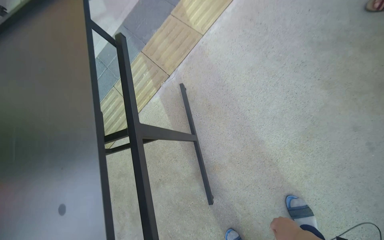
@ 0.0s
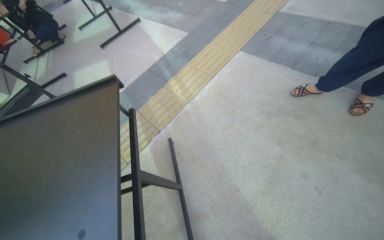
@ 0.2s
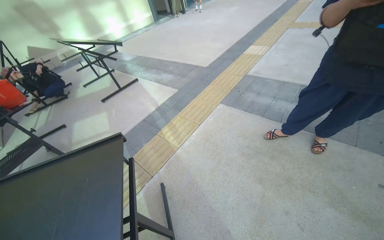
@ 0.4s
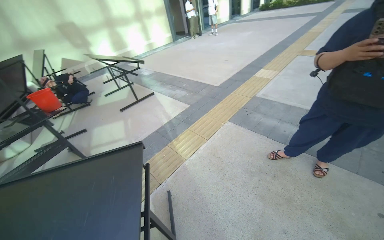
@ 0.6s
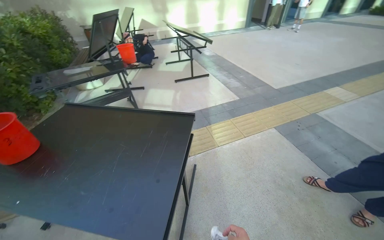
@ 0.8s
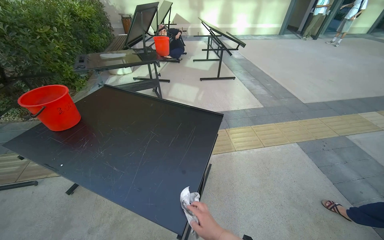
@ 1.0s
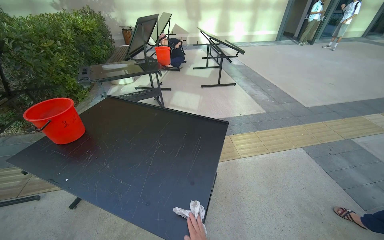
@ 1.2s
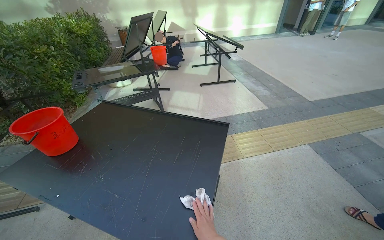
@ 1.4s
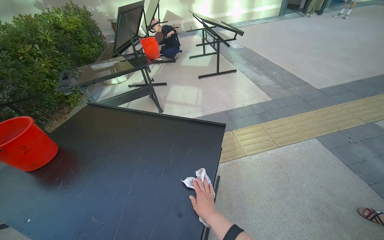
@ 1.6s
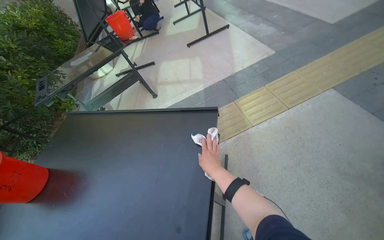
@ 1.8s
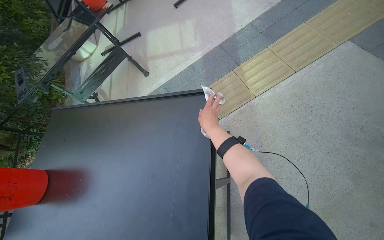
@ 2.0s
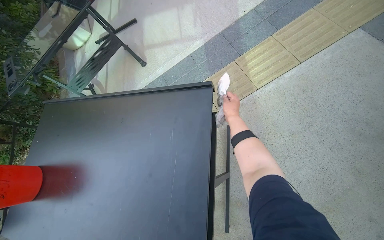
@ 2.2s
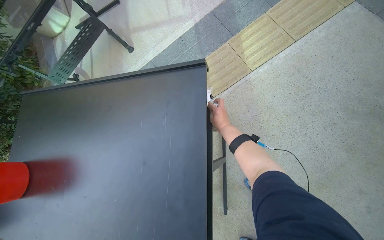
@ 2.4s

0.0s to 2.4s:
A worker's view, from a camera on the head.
Job: wiping surfaces.
The whole recording: Cleaning table surface and frame. The worker wipes the surface and frame of a black table with a white cloth.
0.0s to 1.2s: The wearer moves about 70 cm. The wearer's head swings about 35 degrees to the left. The wearer looks about 40 degrees further upward.
1.2s to 2.4s: The head travels approximately 70 cm. The camera pitches downward, by about 35 degrees. The scene rotates counterclockwise by about 30 degrees.

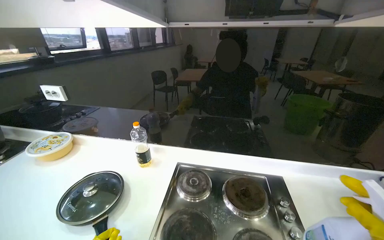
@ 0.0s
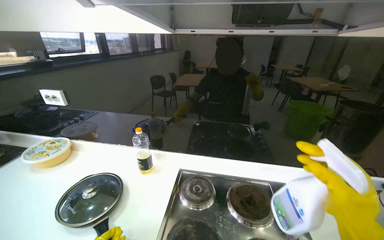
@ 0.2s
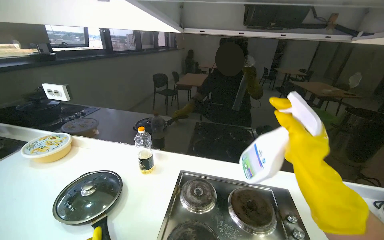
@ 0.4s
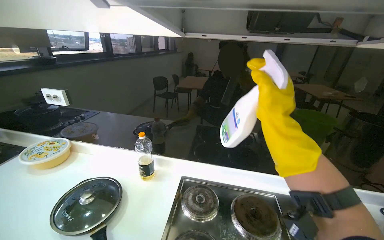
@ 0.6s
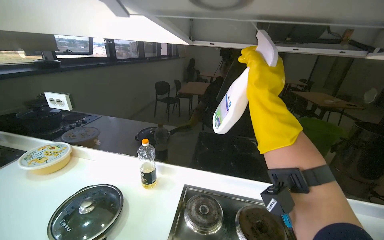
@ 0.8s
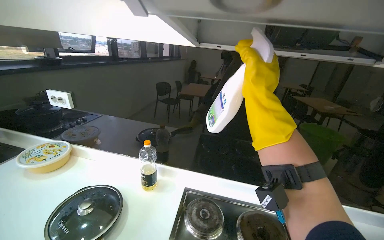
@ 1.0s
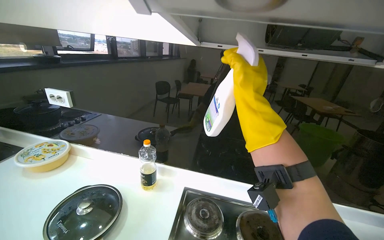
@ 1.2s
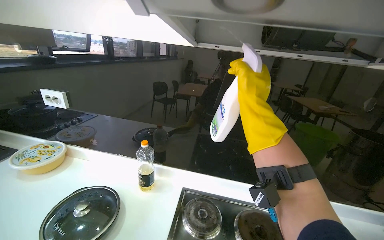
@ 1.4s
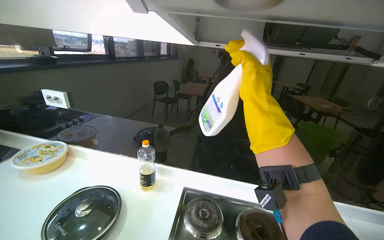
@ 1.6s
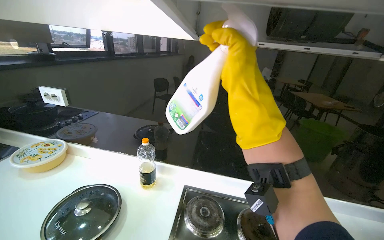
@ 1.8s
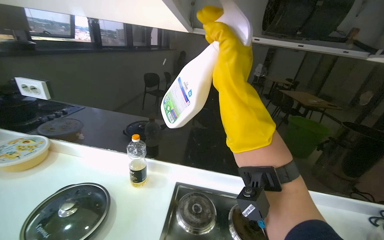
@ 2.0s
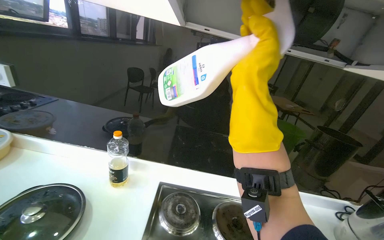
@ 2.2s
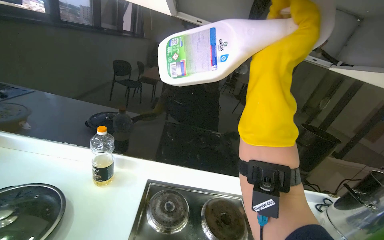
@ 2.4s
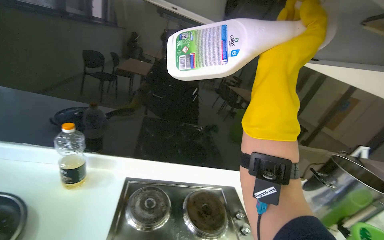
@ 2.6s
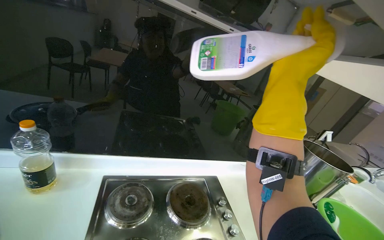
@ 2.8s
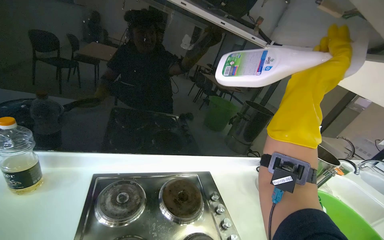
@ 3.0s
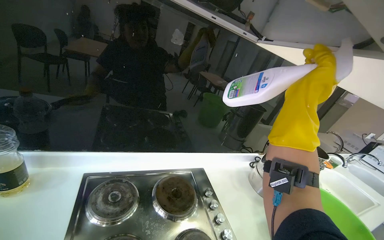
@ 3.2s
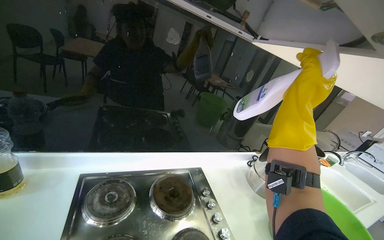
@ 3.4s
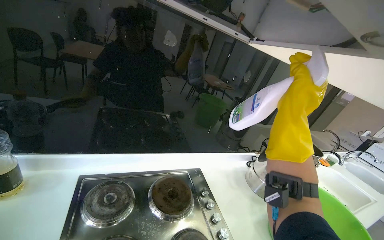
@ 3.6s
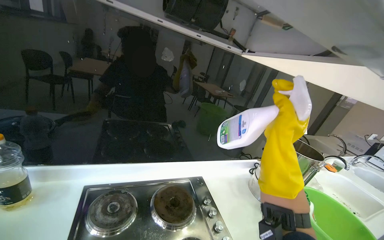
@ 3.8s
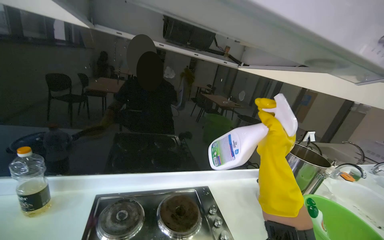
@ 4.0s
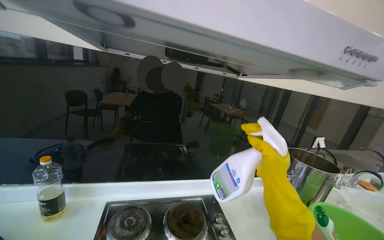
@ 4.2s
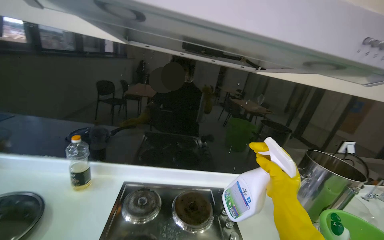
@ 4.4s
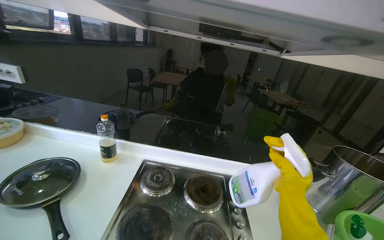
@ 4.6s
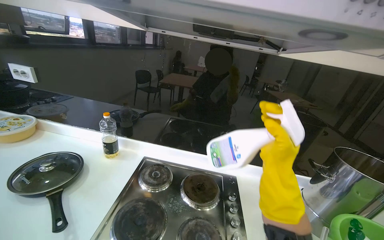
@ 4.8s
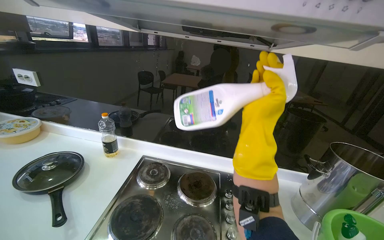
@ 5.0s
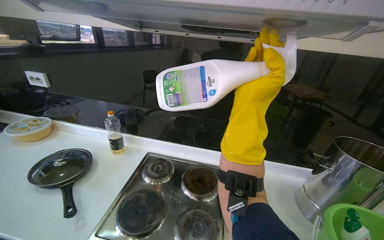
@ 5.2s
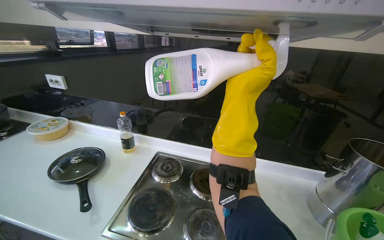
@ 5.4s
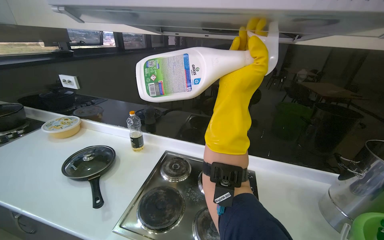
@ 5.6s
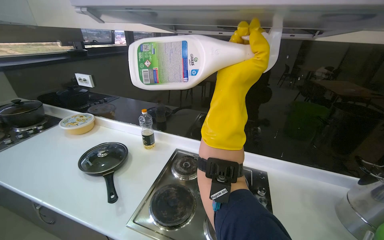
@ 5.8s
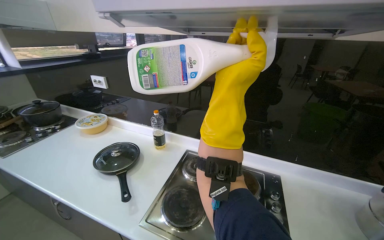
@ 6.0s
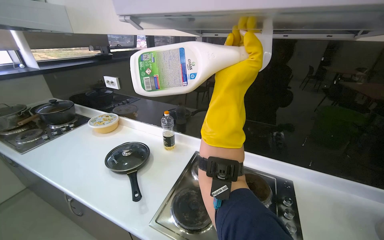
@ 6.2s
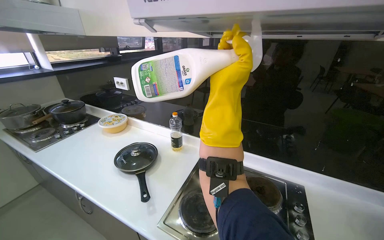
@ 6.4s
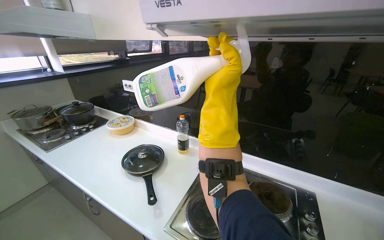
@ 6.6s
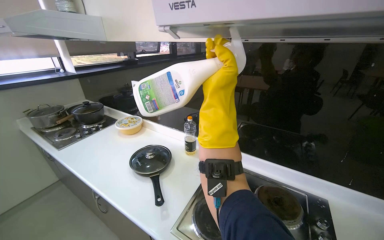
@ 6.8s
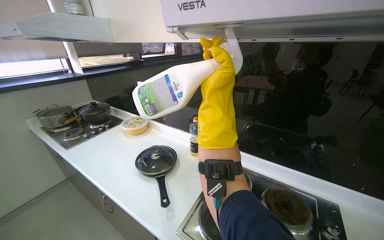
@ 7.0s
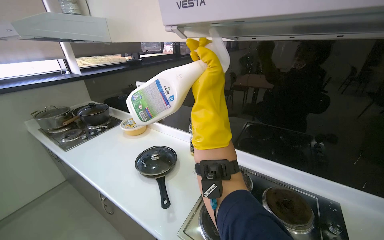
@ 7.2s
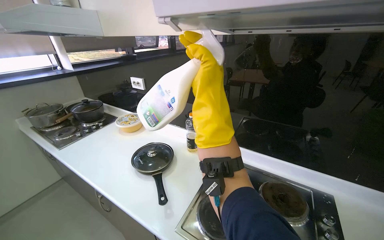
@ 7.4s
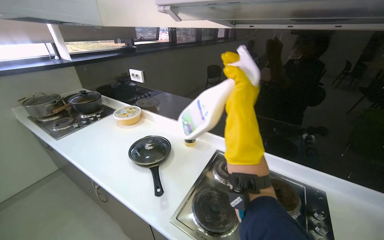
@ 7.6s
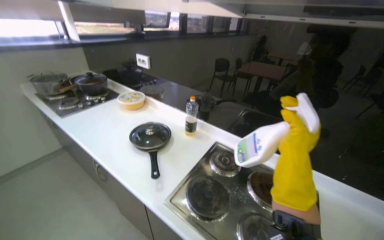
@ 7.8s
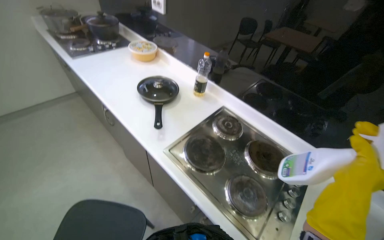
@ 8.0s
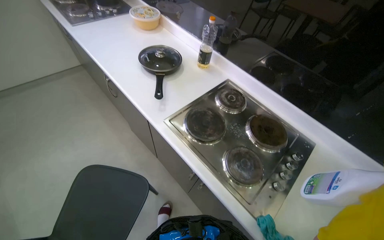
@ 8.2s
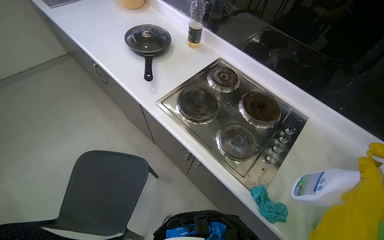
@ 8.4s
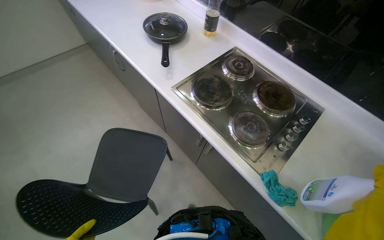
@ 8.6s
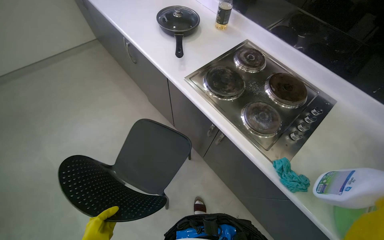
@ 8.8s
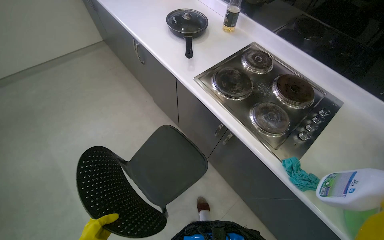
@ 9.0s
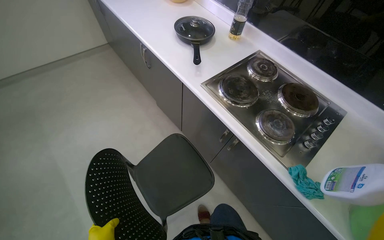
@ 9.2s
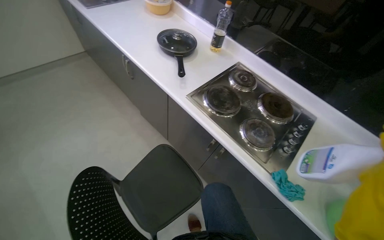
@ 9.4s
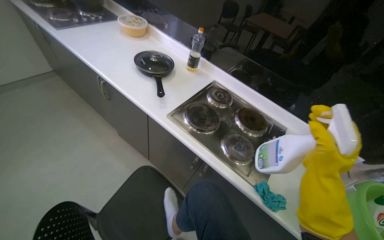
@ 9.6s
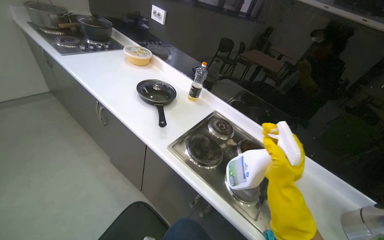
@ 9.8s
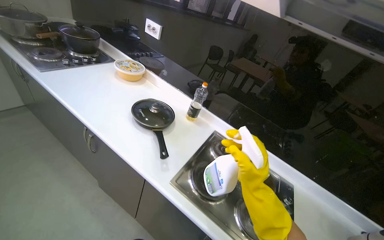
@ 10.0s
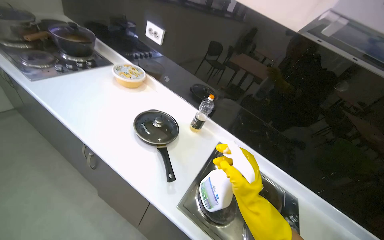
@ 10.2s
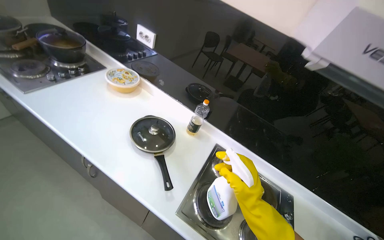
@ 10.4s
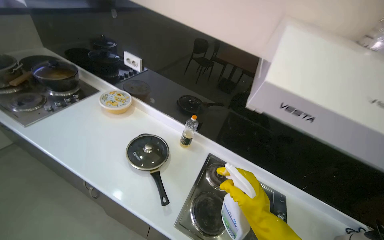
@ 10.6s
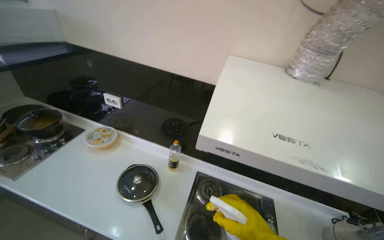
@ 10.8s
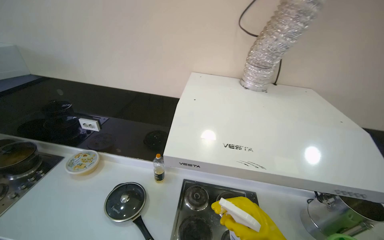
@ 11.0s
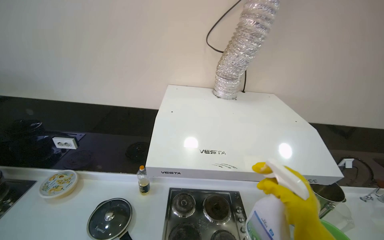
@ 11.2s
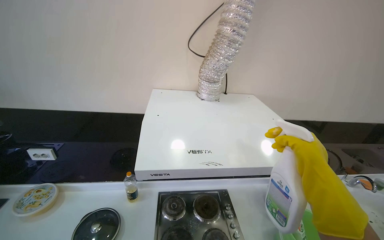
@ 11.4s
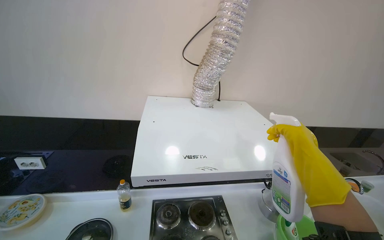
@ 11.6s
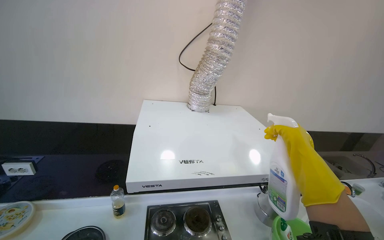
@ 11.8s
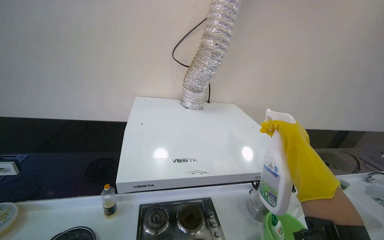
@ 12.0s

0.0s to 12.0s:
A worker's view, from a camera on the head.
Job: cleaning kitchen.
The whole recording: Cleaning kitchen range hood. The worker sprays and wipes the kitchen range hood.
1.6s to 3.0s: The view pans to the right by about 30 degrees. The right hand moves to the right, about 25 cm.
3.0s to 4.4s: The right hand goes roughly 25 cm down the picture.
4.4s to 6.0s: The view pans to the left by roughly 30 degrees. The right hand moves up the picture and to the left, roughly 30 cm.
7.6s to 9.0s: The head rotates about 20 degrees to the left. The wearer looks some 30 degrees further downward.
9.0s to 10.4s: The head travels some 50 cm. The camera is aimed about 25 degrees further to the right. The view tips upward by roughly 10 degrees.
10.4s to 12.0s: The wearer's head swings approximately 40 degrees to the right. The wearer looks about 15 degrees further upward.

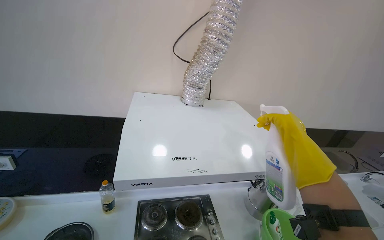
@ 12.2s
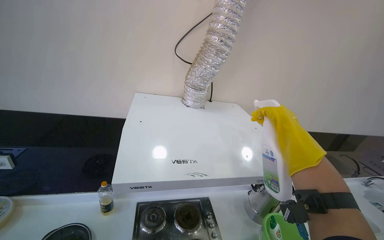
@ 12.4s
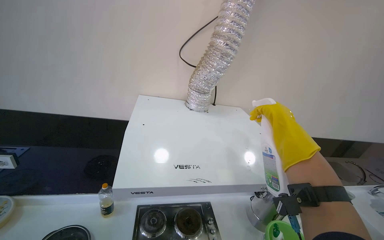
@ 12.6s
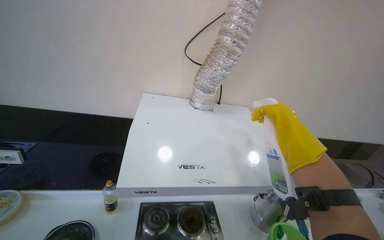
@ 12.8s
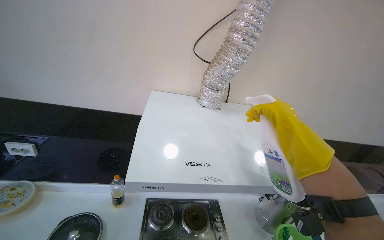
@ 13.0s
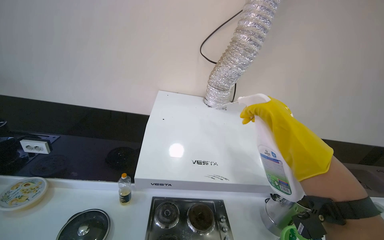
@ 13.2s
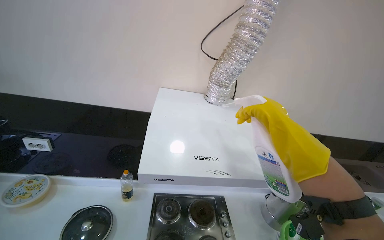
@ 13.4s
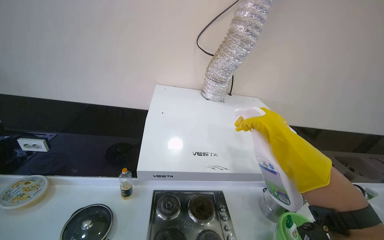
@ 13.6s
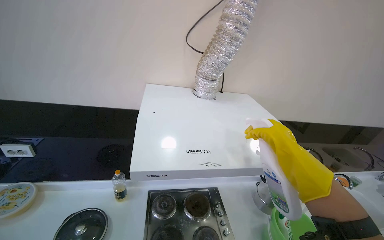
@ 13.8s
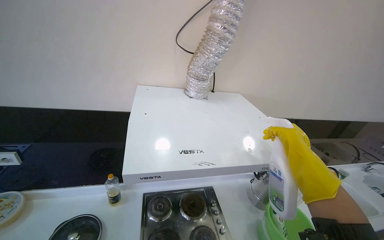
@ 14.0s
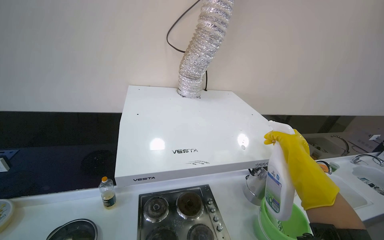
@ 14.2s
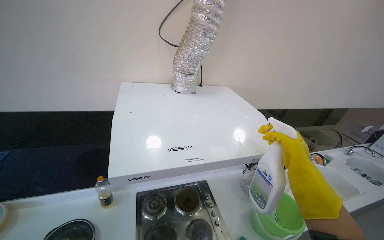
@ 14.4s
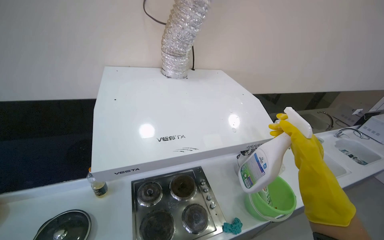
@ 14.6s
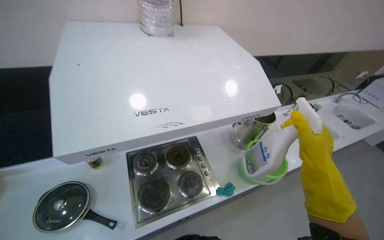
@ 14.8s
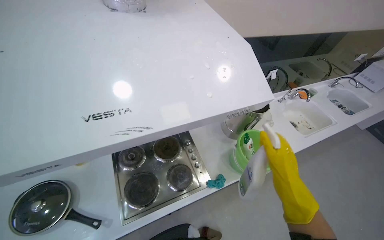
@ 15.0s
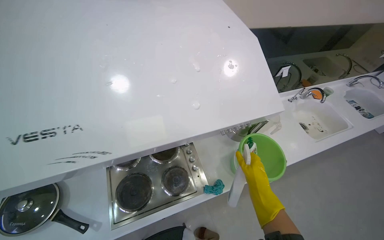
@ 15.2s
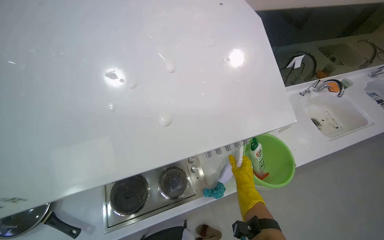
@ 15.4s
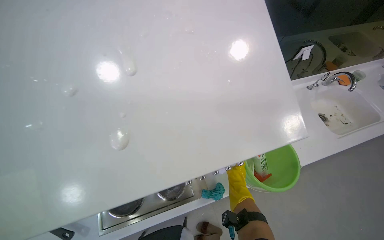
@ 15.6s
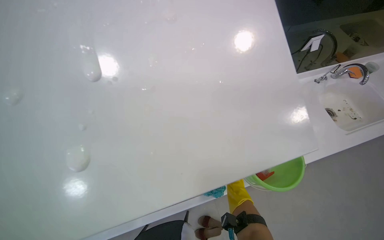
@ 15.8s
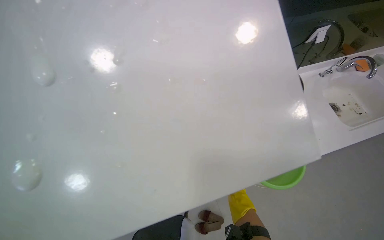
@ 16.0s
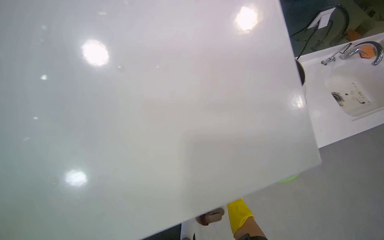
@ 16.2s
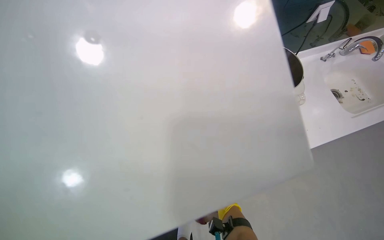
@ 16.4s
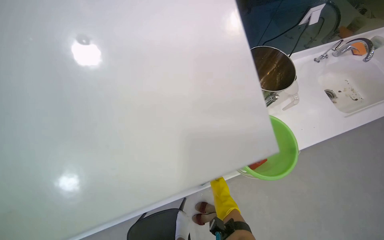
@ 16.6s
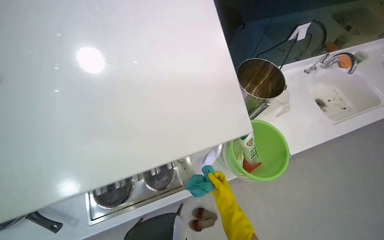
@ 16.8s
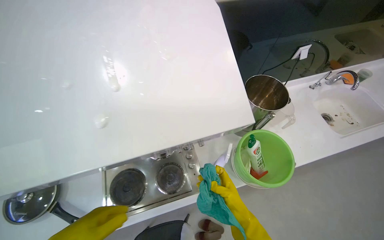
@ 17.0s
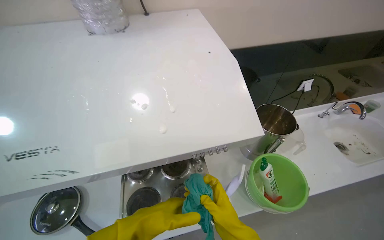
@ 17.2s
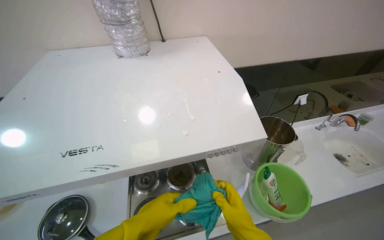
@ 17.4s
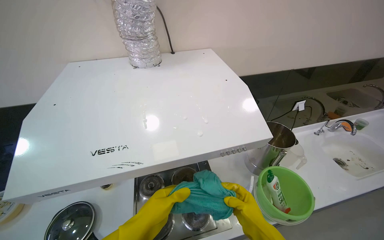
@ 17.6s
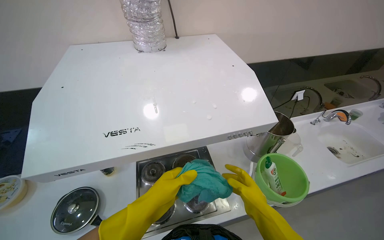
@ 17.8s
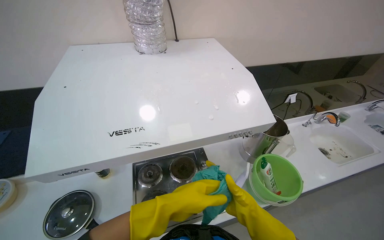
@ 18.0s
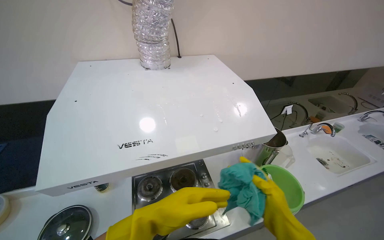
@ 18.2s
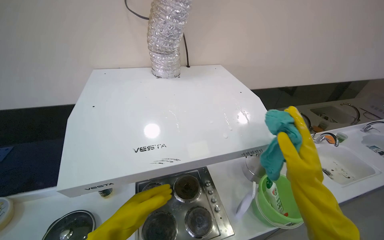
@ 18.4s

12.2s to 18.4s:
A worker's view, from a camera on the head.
Job: cleaning kitchen.
The whole recording: Cleaning kitchen range hood. The worker sprays and wipes the kitchen range hood.
12.2s to 13.8s: The right hand moves approximately 15 cm farther from the camera and comes back.
13.8s to 15.4s: The head travels approximately 40 cm. The view tilts about 30 degrees downward.
15.4s to 16.8s: The right hand moves nearer and farther over roughly 20 cm, changing direction 3 times.
16.8s to 18.4s: The camera travels approximately 40 cm. The wearer looks roughly 30 degrees further upward.
